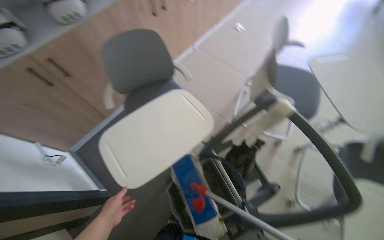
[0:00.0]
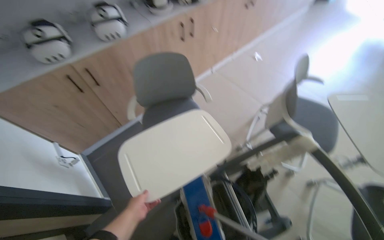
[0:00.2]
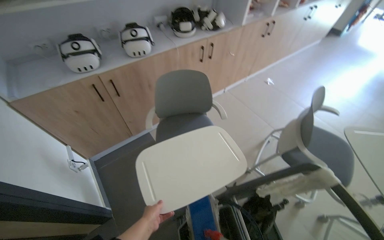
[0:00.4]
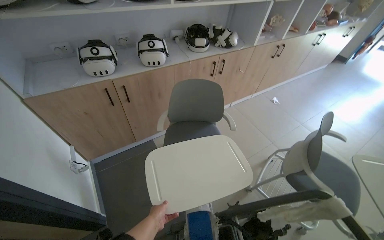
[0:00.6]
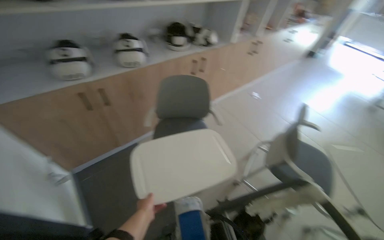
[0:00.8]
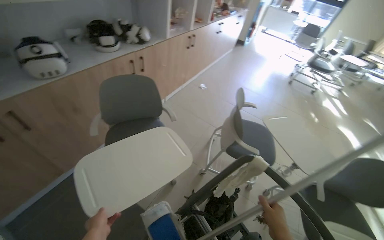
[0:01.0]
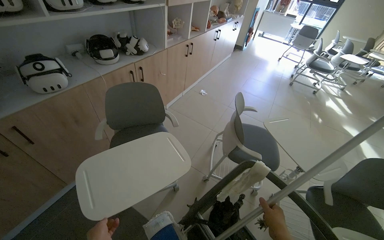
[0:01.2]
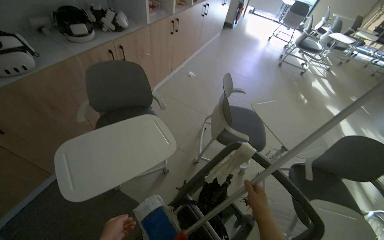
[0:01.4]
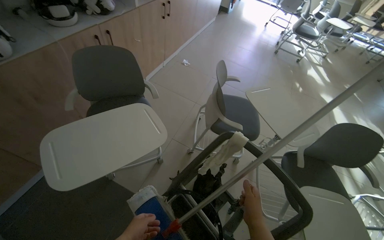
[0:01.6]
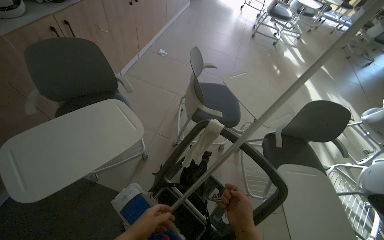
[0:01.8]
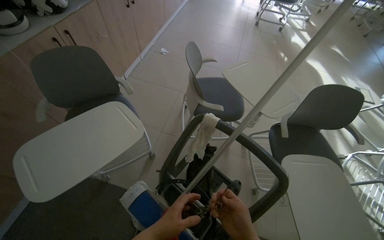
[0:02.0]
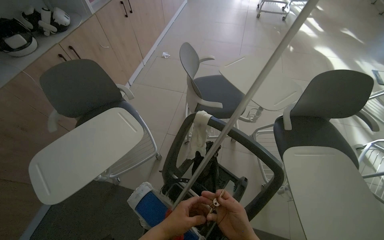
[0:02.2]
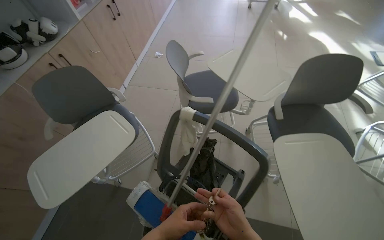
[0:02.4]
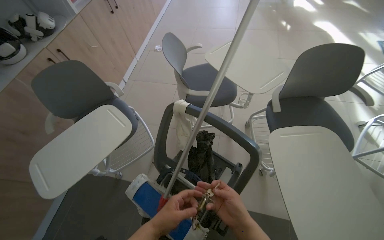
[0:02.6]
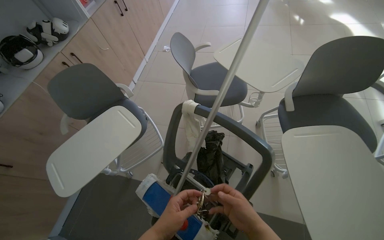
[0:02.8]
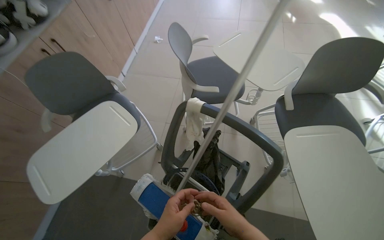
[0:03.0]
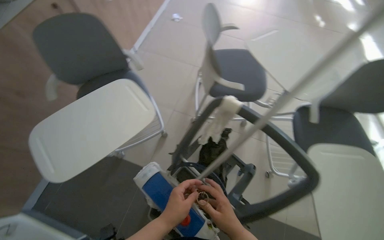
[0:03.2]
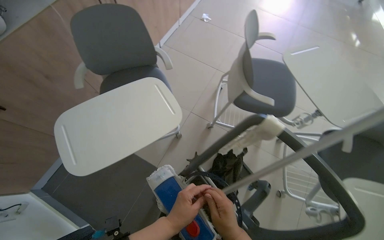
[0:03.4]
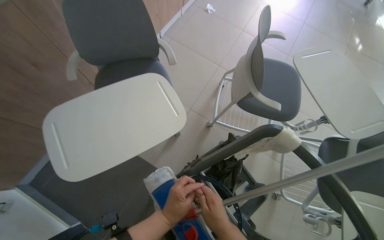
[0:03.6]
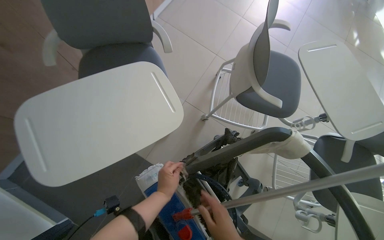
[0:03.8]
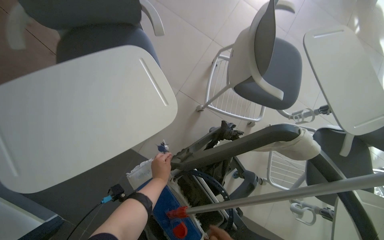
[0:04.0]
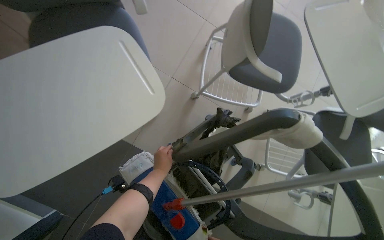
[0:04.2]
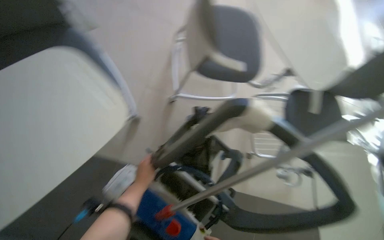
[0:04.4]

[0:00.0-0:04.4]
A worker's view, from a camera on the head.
Job: preparing cleaning supplies.
The whole recording: Moving cleaning cart. The worker pushes a cleaning cart with a mop through the room.
0:00.0 to 0:01.4: The view swings roughly 20 degrees to the right.
0:01.4 to 0:03.0: The view tilts approximately 15 degrees downward.
0:03.0 to 0:04.4: The view tips downward by approximately 20 degrees.

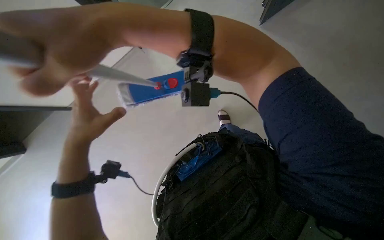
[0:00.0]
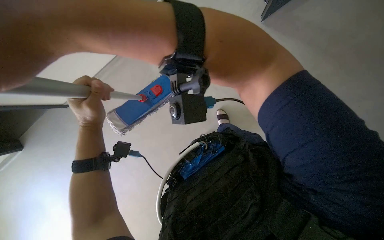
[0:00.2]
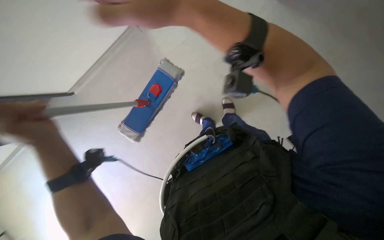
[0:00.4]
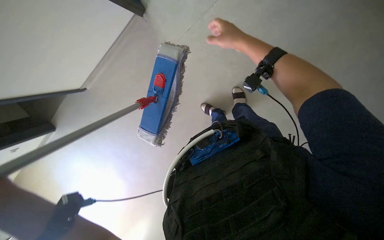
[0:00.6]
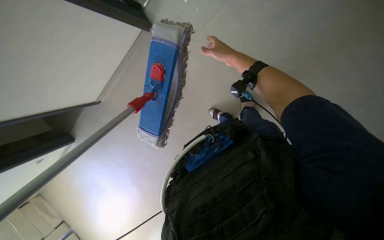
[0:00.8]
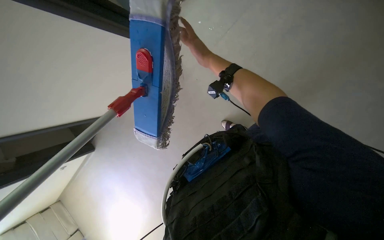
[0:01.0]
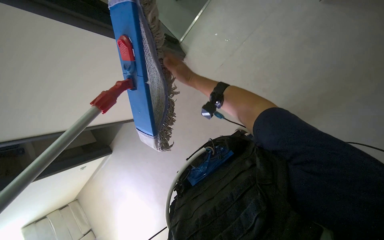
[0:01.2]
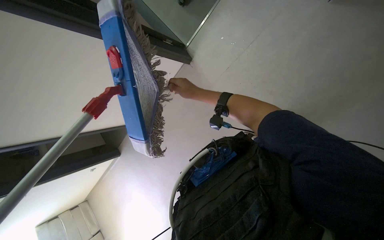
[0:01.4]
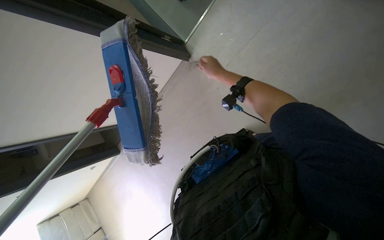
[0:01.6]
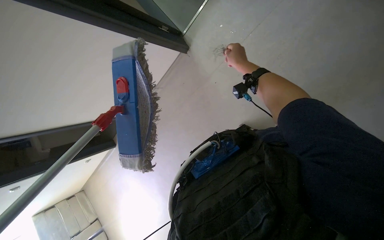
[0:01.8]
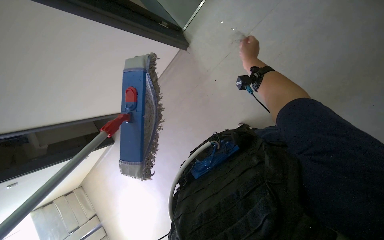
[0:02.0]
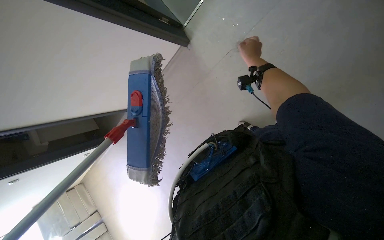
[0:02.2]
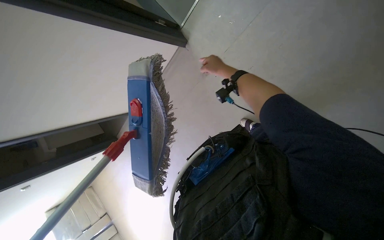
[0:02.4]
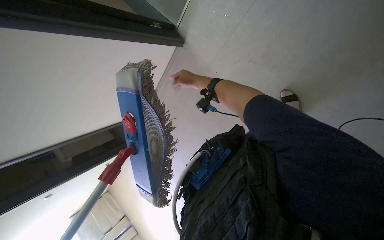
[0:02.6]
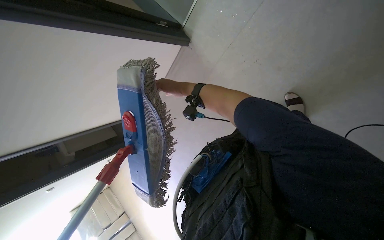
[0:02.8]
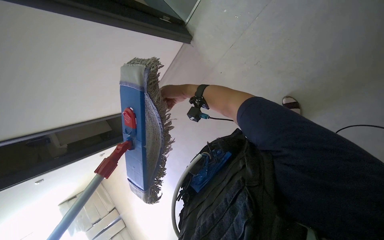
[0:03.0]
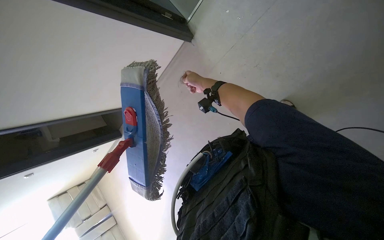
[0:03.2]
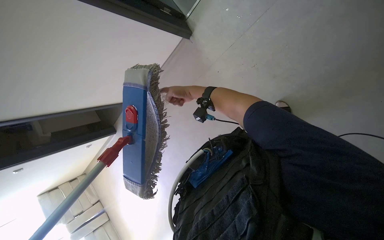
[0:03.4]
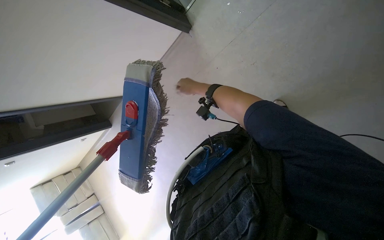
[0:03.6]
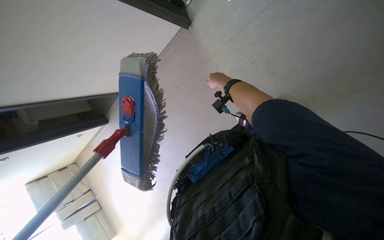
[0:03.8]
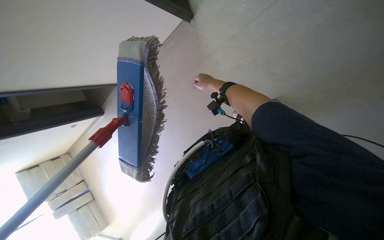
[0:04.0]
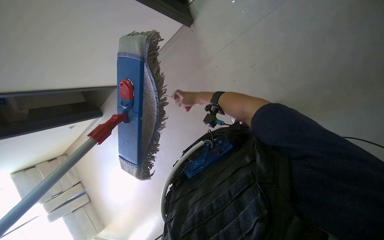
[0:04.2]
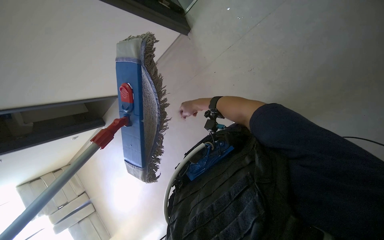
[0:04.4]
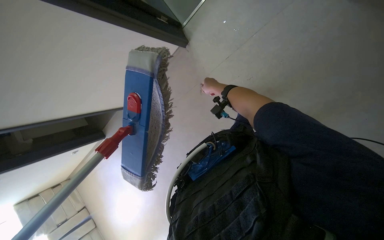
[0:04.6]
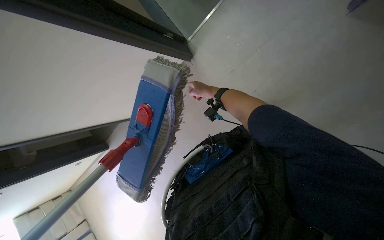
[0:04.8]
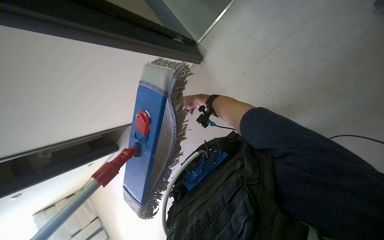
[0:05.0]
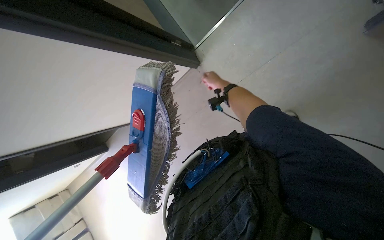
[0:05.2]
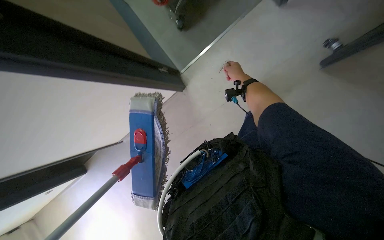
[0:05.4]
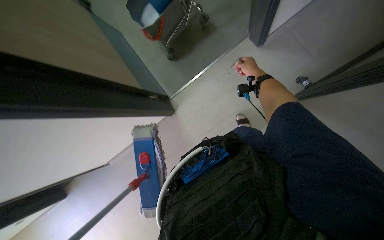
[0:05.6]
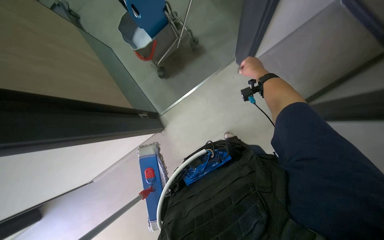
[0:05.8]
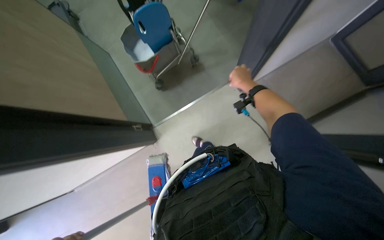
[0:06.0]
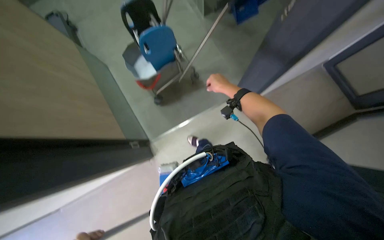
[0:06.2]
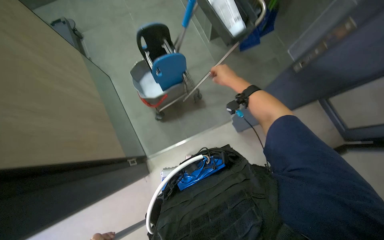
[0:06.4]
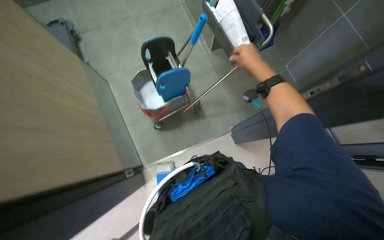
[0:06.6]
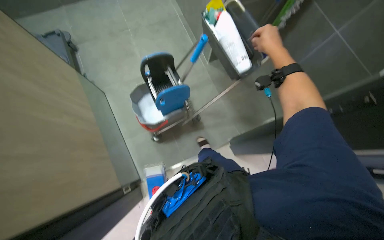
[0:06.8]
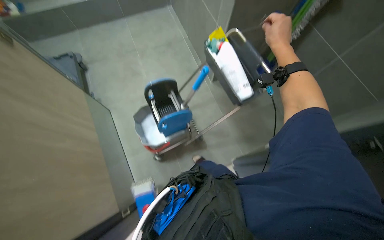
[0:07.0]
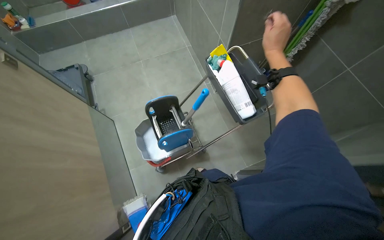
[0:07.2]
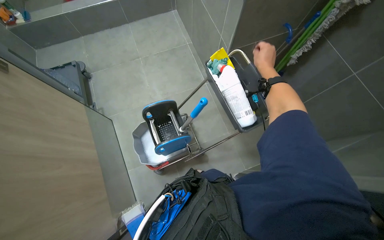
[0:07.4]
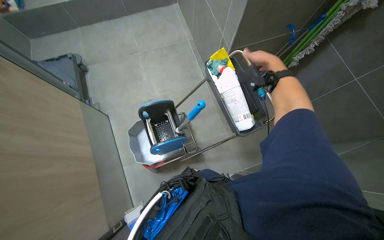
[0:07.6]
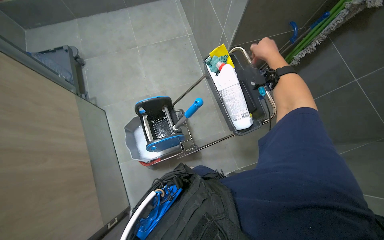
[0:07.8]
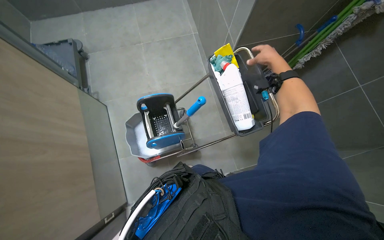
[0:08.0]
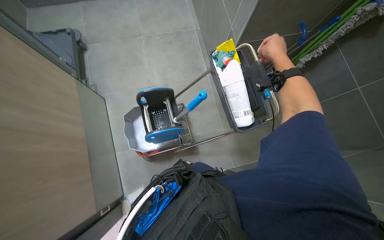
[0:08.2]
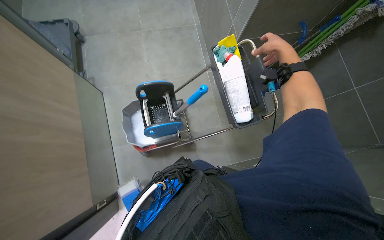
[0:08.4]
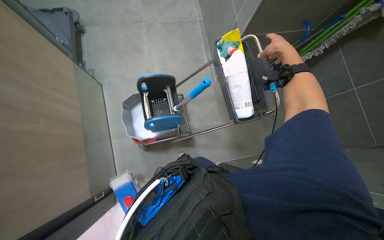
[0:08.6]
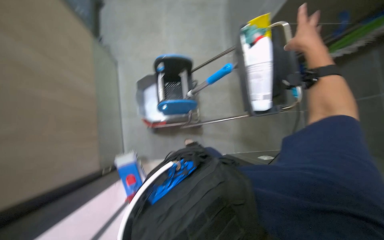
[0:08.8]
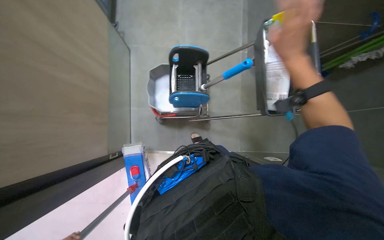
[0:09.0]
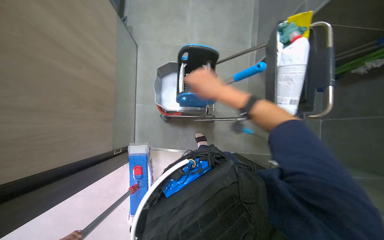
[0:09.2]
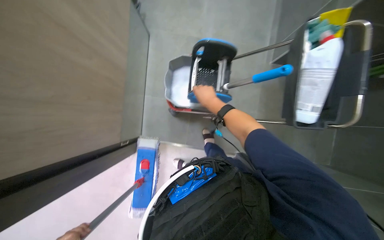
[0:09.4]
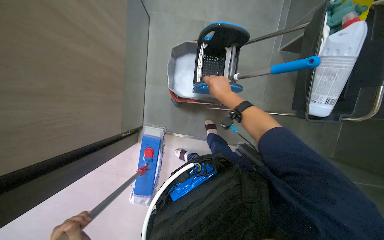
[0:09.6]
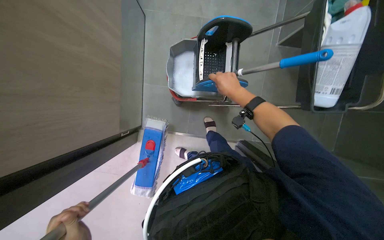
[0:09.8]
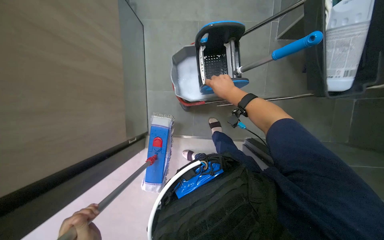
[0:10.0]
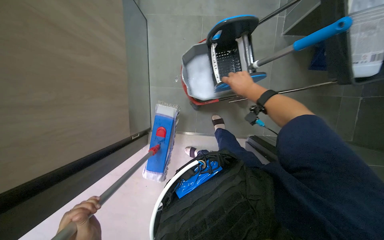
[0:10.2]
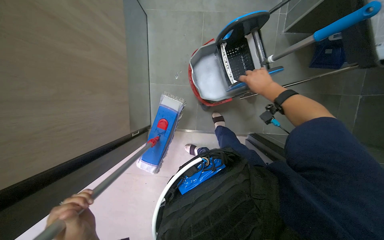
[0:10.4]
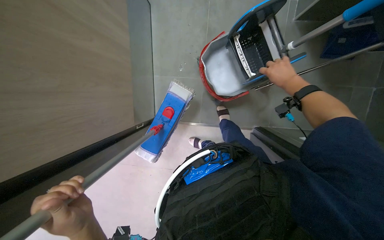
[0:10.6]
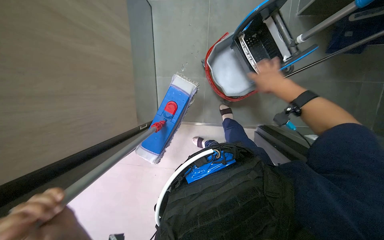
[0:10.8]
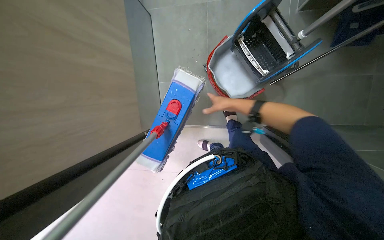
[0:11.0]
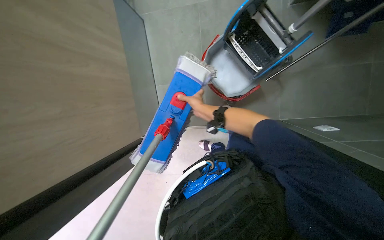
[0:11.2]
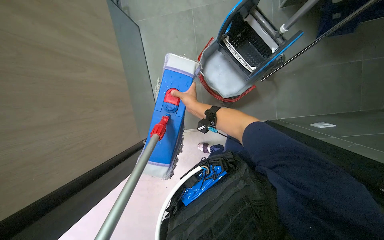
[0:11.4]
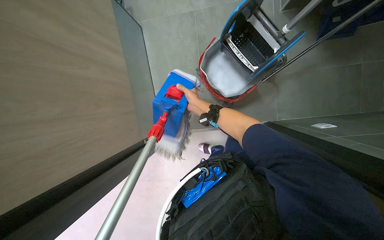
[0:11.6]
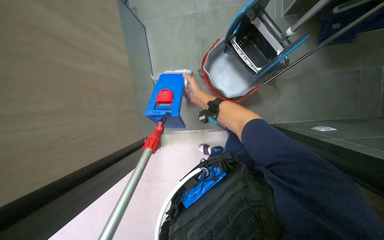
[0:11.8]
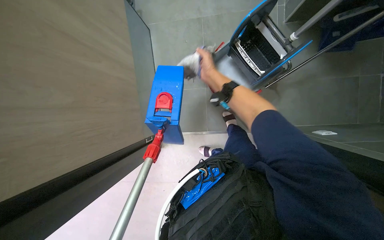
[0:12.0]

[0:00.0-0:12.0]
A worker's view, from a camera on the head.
Job: preparing cleaning supplies.
The whole recording: Rinsing and wringing mop head. The worker detaches the mop head, cleans debris, then rinses and wrings it in the bucket.
0:00.0 to 0:01.6: The wearer looks some 20 degrees further downward.
0:01.6 to 0:03.0: The right hand goes approximately 10 cm to the left.
0:03.0 to 0:04.4: The right hand heads down the picture, covering roughly 10 cm.
0:04.4 to 0:06.0: The camera pitches upward, by some 20 degrees. The right hand goes approximately 40 cm up the picture, nearer to the camera and to the right.
0:06.0 to 0:07.6: The camera is carried about 70 cm. The view tilts some 10 degrees upward.
0:07.6 to 0:09.0: The right hand travels down the picture by approximately 10 cm.
0:09.0 to 0:10.4: The right hand heads farther from the camera, covering some 30 cm.
0:10.4 to 0:12.0: The right hand heads to the left, covering roughly 20 cm.

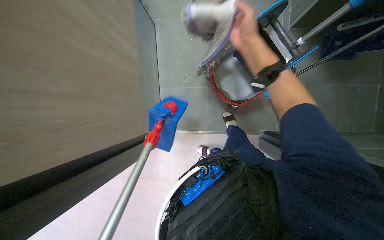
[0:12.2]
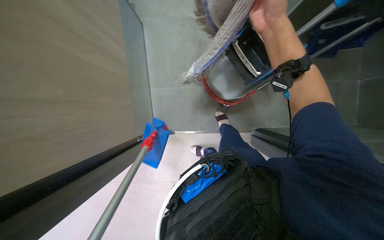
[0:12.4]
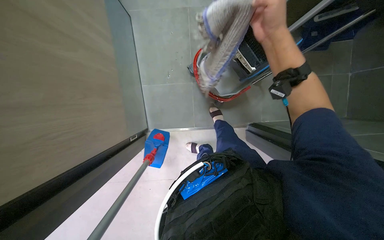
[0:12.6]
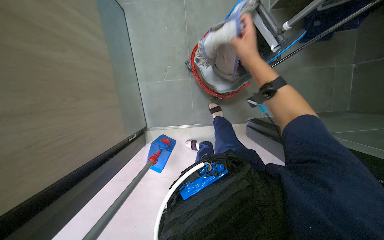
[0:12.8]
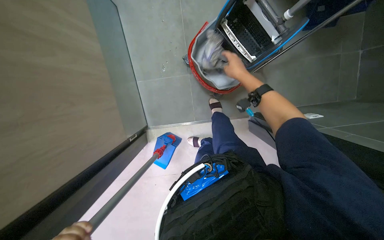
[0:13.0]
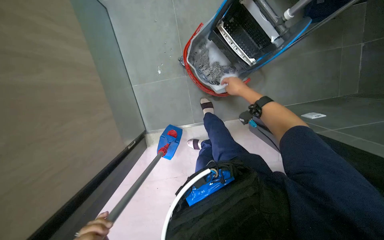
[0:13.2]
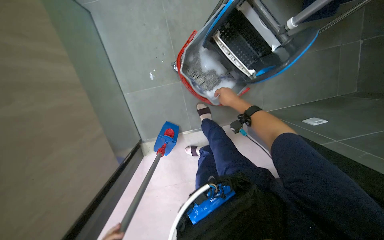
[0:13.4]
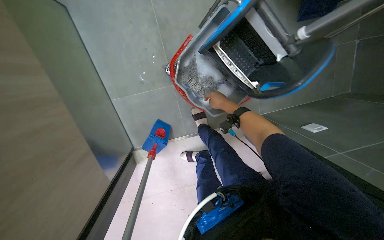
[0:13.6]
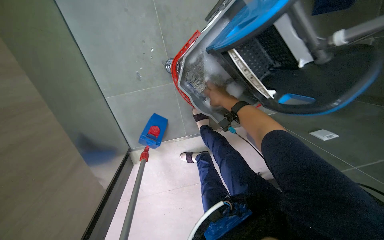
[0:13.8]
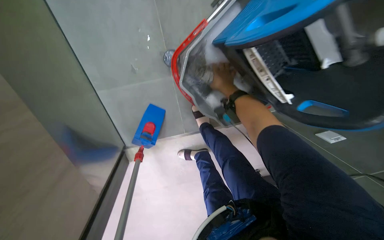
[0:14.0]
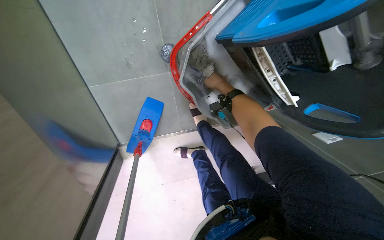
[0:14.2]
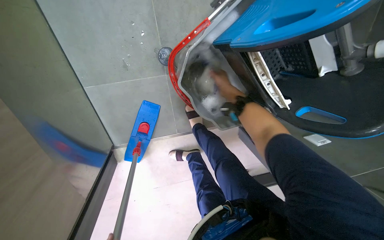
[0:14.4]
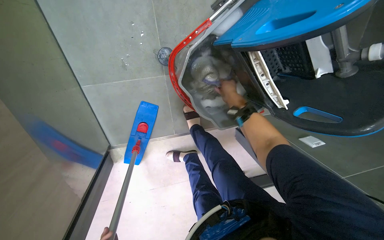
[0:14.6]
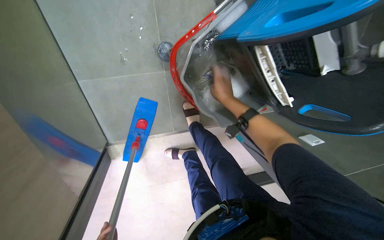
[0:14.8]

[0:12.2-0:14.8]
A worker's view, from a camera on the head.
Job: preparing cleaning supplies.
The whole recording: Rinsing and wringing mop head. The worker detaches the mop head, cleans debris, then rinses and wrings it in the bucket.
0:12.2 to 0:13.4: The right hand heads farther from the camera, covering roughly 30 cm.
